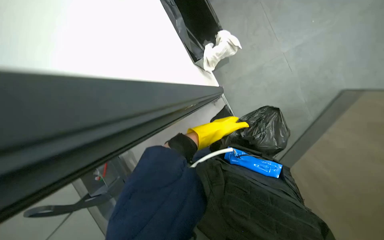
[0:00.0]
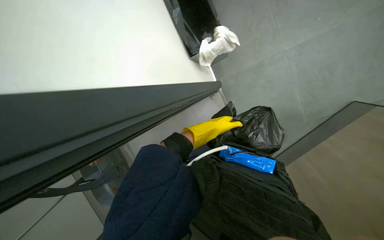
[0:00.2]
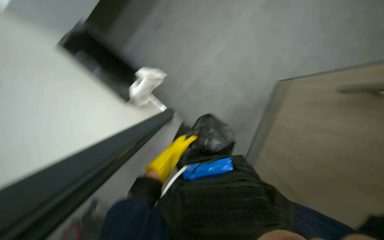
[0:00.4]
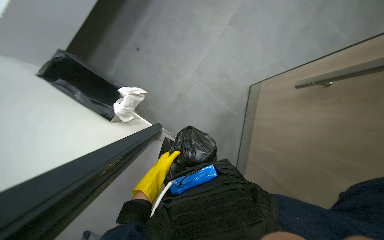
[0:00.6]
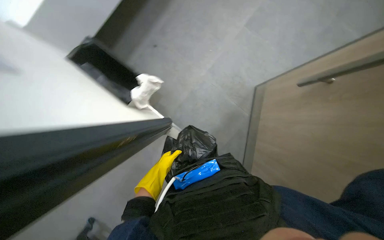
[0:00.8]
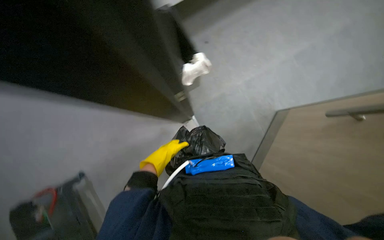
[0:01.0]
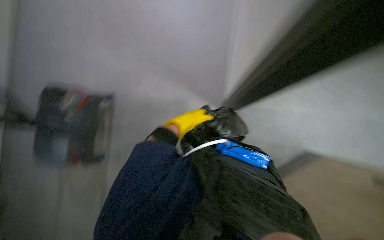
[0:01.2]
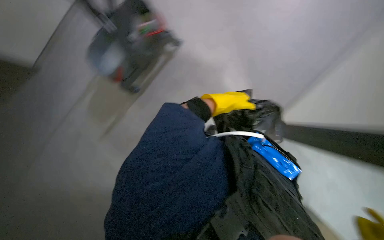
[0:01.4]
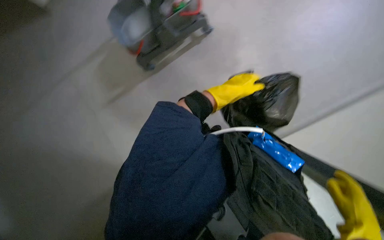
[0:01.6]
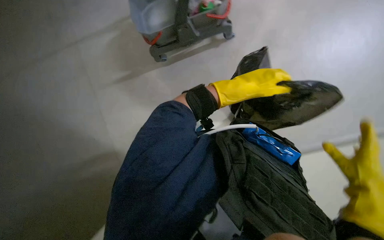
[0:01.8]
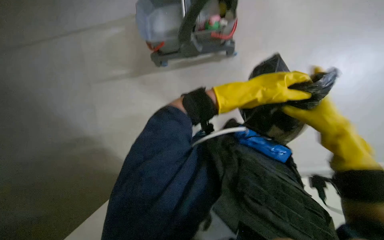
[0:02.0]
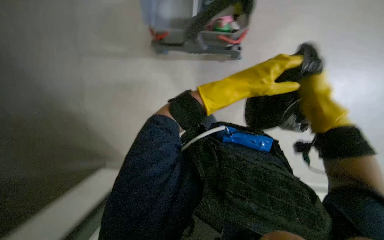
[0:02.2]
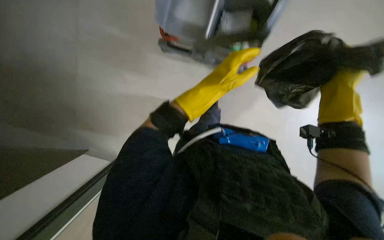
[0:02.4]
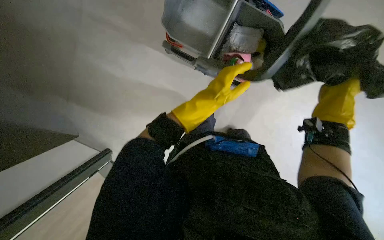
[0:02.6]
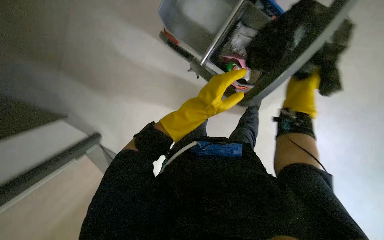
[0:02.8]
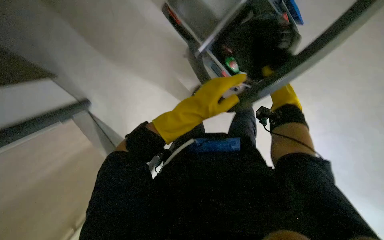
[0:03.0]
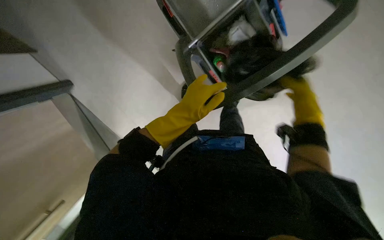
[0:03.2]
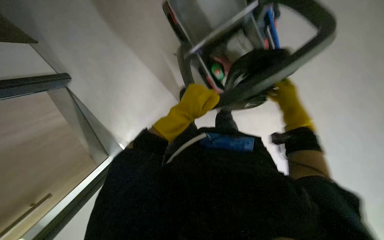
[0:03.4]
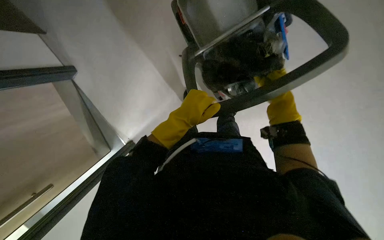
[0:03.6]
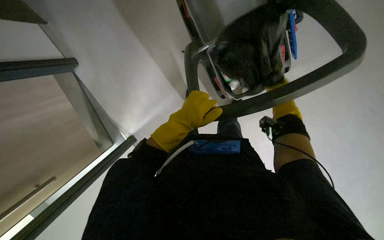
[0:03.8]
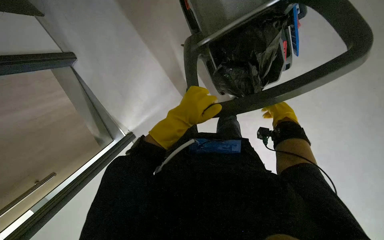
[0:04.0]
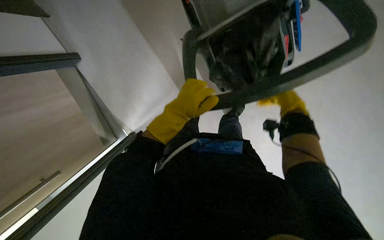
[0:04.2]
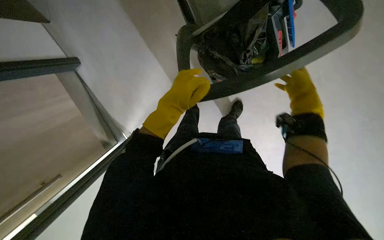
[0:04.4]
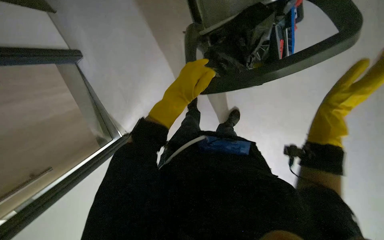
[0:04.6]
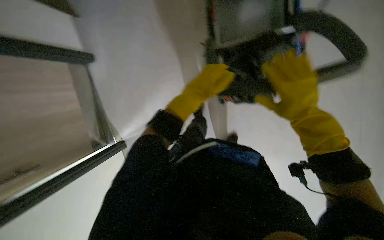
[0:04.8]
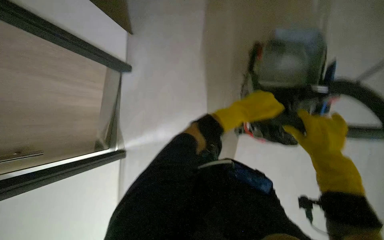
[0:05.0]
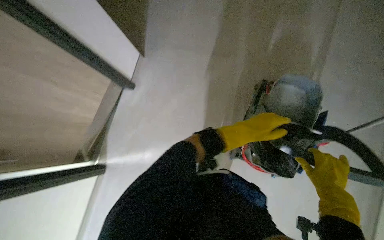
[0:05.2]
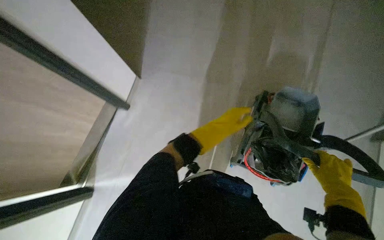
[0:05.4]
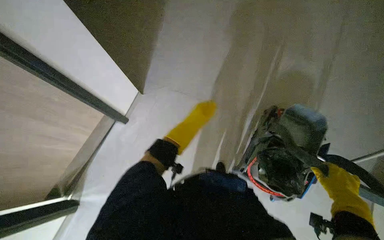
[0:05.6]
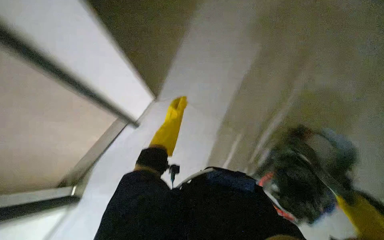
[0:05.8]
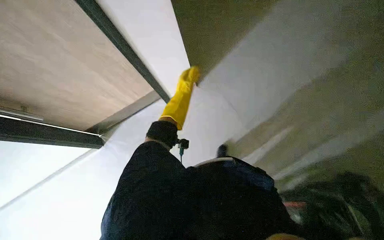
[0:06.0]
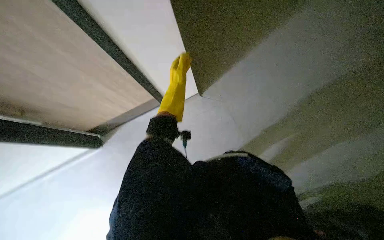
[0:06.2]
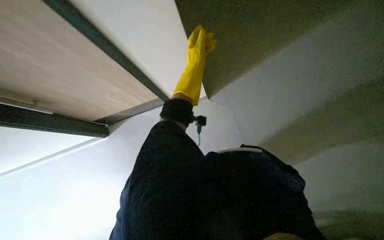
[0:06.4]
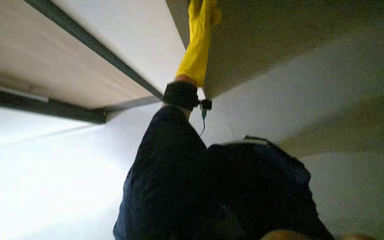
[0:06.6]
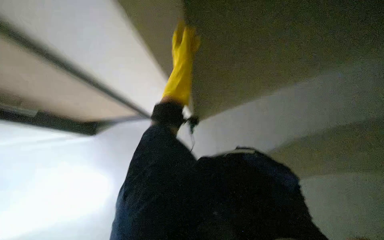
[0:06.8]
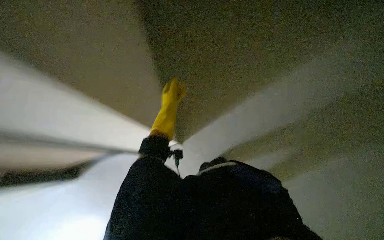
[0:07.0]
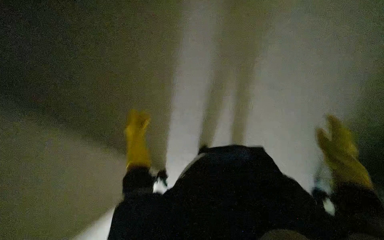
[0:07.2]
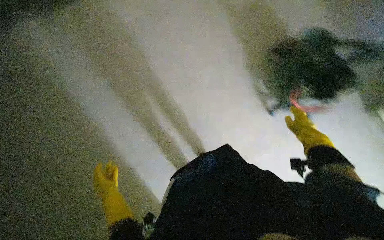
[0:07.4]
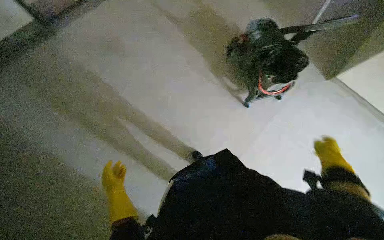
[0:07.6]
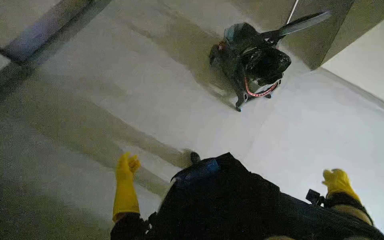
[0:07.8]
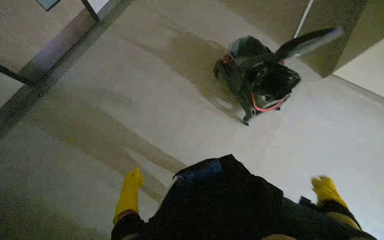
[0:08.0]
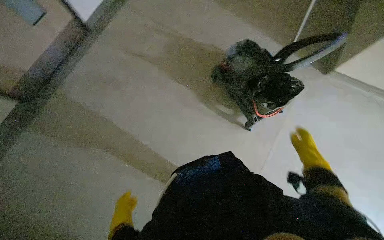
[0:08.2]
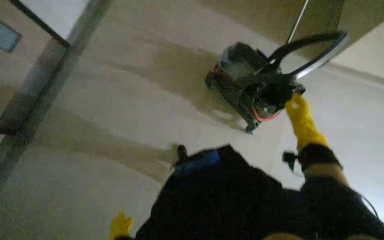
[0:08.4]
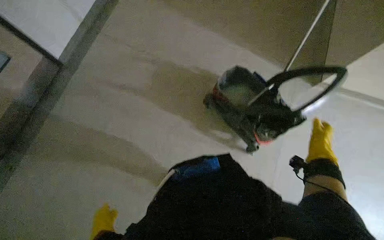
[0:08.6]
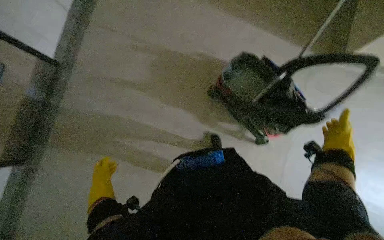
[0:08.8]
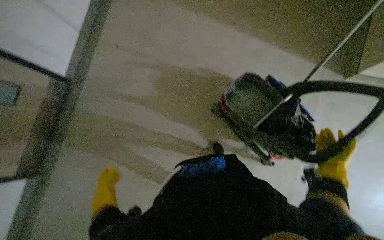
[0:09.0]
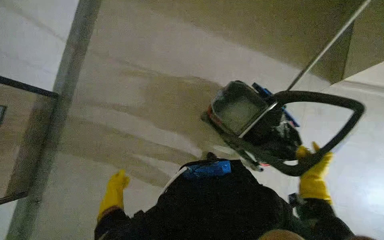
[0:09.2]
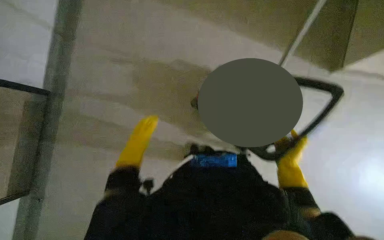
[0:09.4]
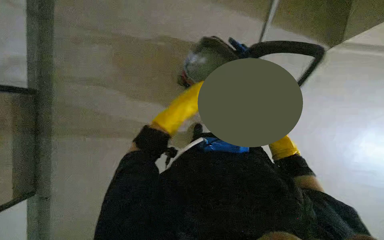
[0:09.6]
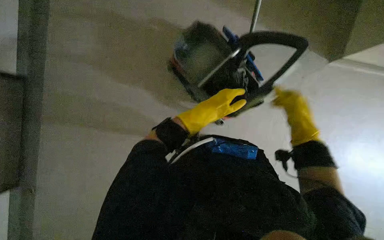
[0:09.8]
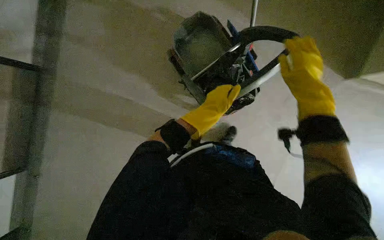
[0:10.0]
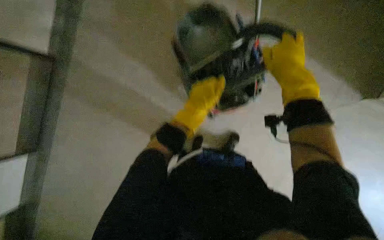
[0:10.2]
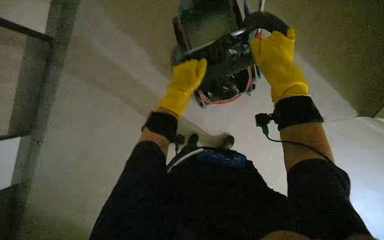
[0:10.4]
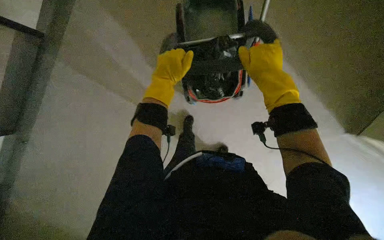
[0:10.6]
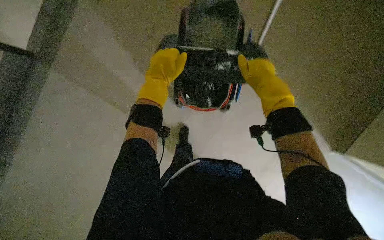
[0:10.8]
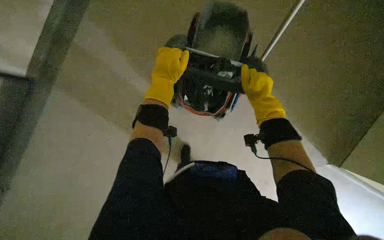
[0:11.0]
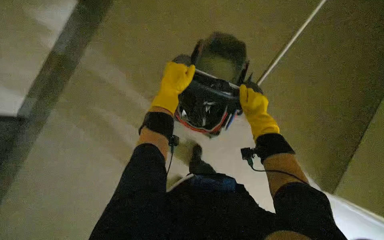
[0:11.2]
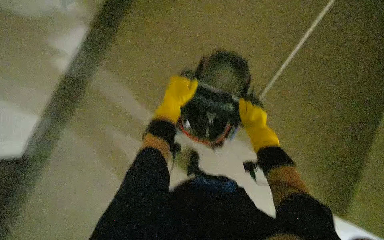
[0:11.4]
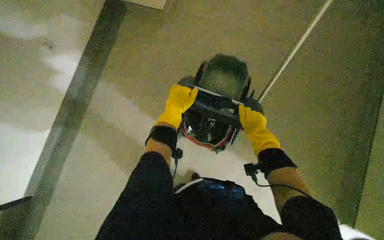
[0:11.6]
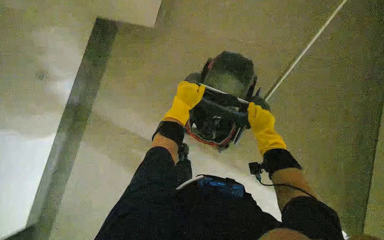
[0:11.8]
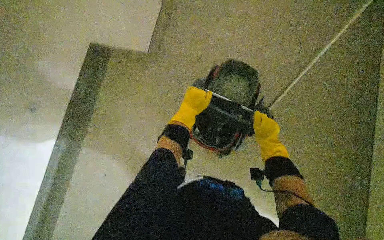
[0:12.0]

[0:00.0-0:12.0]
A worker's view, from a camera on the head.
Job: organizing items.
The whole recording: Transporting cleaning cart. The worker pushes a cleaning cart through the hallway.
0.0 to 1.6 s: The camera pitches downward, by about 15 degrees. The scene rotates clockwise by about 30 degrees.
1.6 to 3.0 s: The view tips upward by roughly 15 degrees.
3.0 to 4.4 s: The right hand is displaced to the right by some 10 cm.
4.4 to 6.0 s: The view tilts roughly 25 degrees upward. The scene rotates clockwise by about 30 degrees. The left hand heads farther from the camera, covering about 15 cm, and goes to the right and returns, roughly 15 cm each way.
6.0 to 7.6 s: The left hand moves down the picture, nearer to the camera and to the left, some 50 cm.
7.6 to 9.0 s: The wearer moves approximately 50 cm.
9.0 to 10.4 s: The right hand travels up the picture by about 20 cm. The left hand shifts roughly 70 cm to the right and up the picture.
10.4 to 12.0 s: The wearer looks some 20 degrees further upward. The right hand moves farther from the camera, roughly 10 cm.

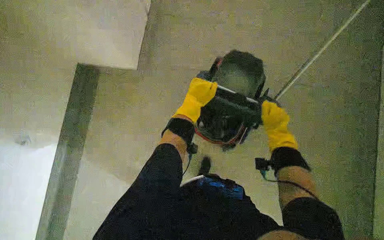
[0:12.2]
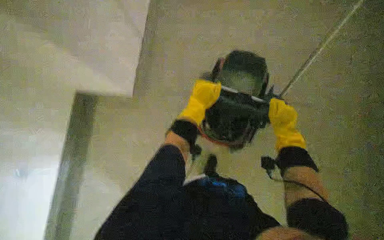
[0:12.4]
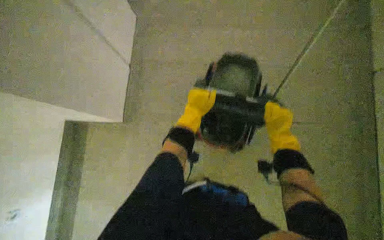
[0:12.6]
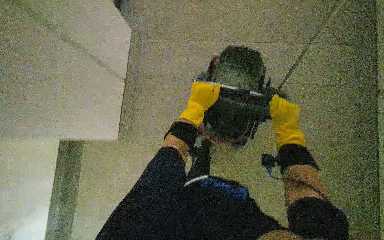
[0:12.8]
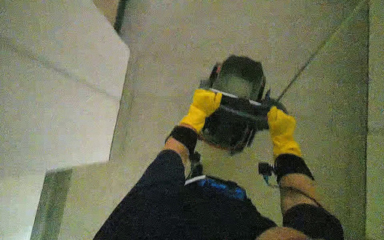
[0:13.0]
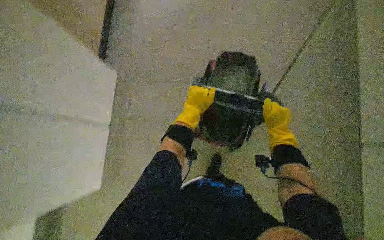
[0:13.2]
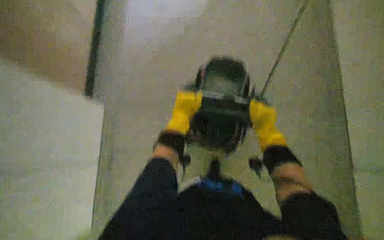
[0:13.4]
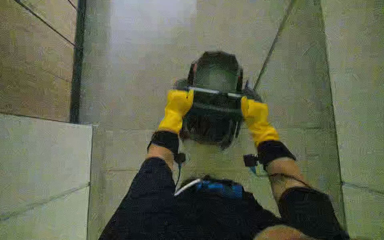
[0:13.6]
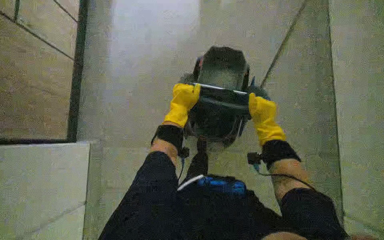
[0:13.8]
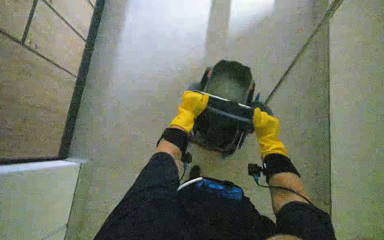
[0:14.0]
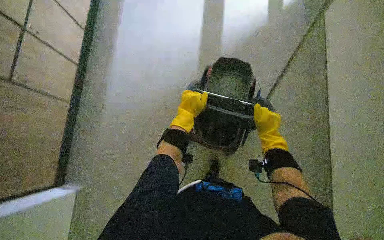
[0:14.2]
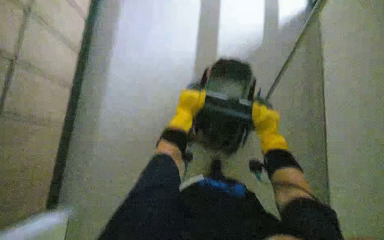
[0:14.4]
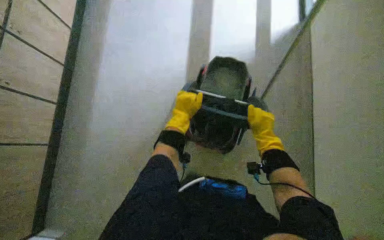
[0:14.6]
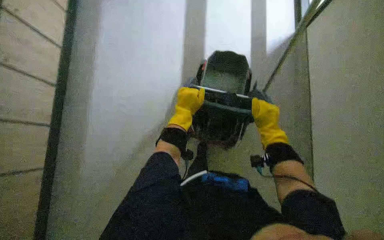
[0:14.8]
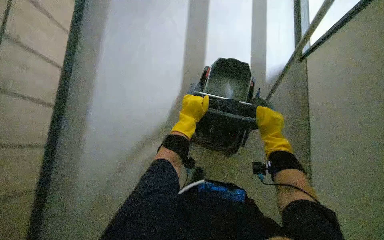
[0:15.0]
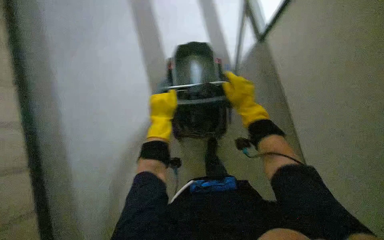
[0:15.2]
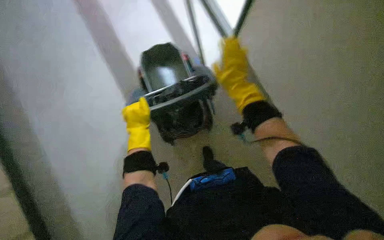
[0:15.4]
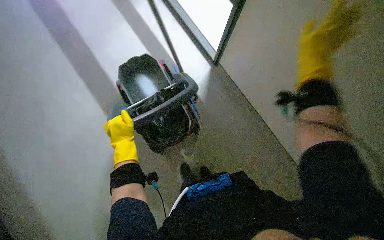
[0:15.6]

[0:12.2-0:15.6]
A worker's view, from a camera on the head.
Job: organizing items.
The whole recording: Transporting cleaning cart. The worker pushes a cleaning cart through the hallway.
12.2 to 13.8 s: The hands make small movements and keep their place.
13.8 to 15.6 s: The head turns to the right by roughly 30 degrees.

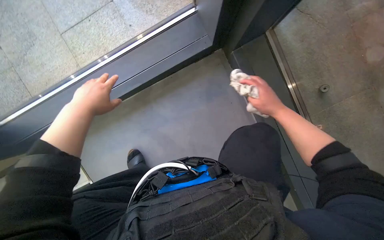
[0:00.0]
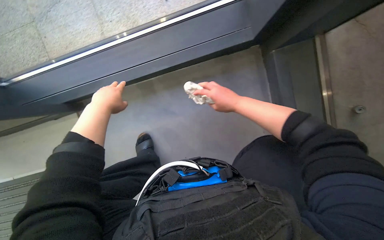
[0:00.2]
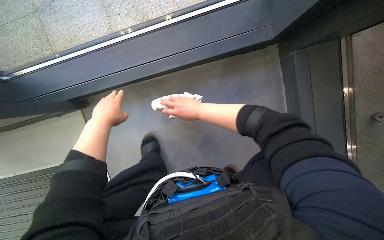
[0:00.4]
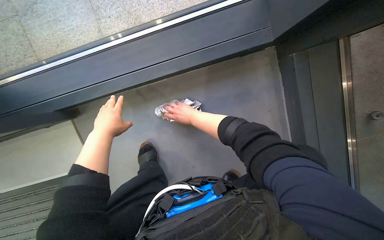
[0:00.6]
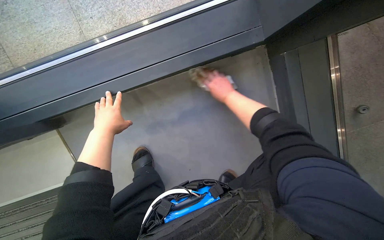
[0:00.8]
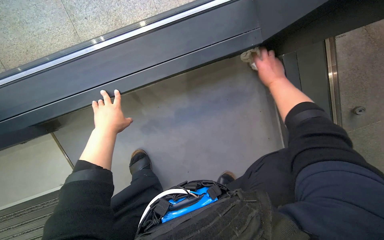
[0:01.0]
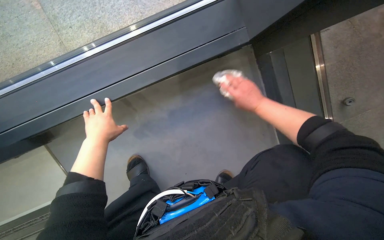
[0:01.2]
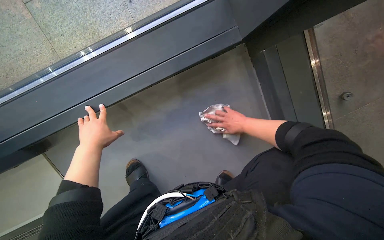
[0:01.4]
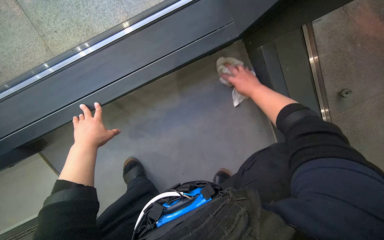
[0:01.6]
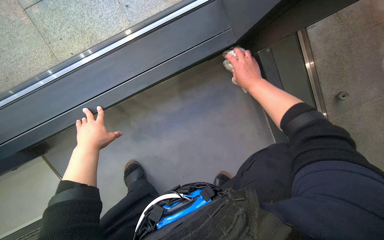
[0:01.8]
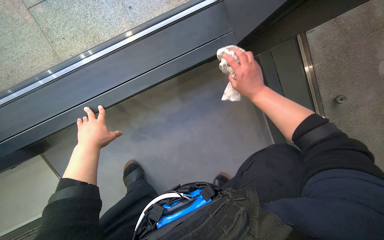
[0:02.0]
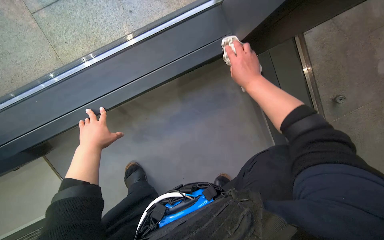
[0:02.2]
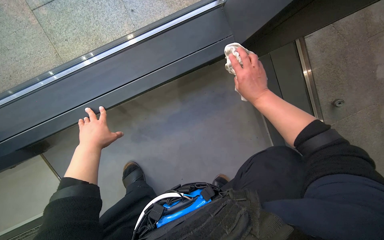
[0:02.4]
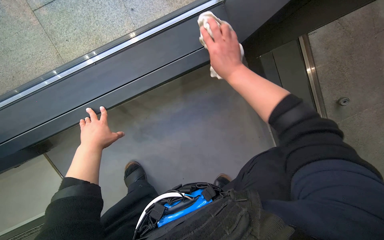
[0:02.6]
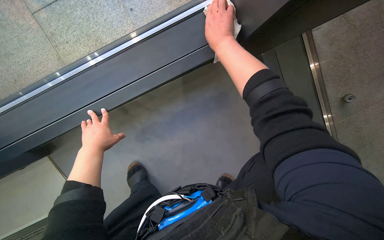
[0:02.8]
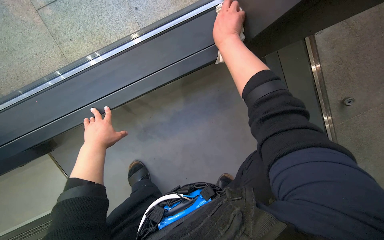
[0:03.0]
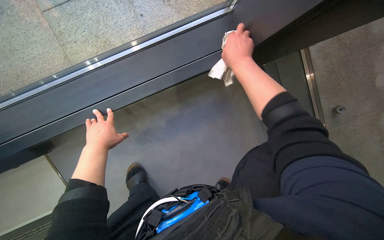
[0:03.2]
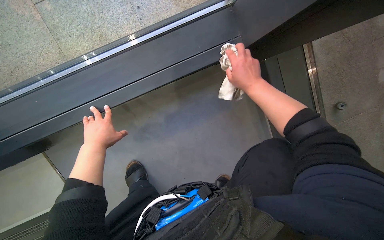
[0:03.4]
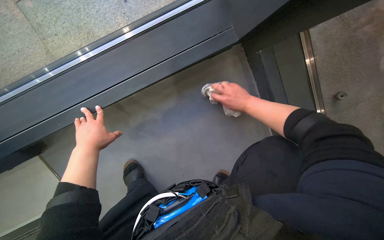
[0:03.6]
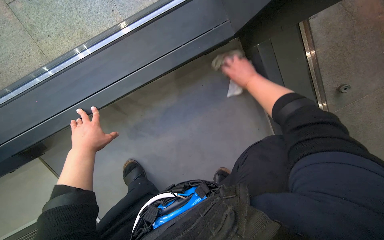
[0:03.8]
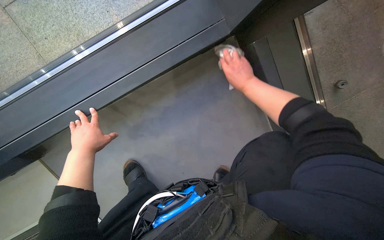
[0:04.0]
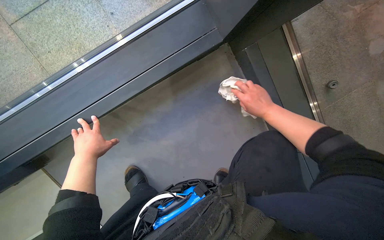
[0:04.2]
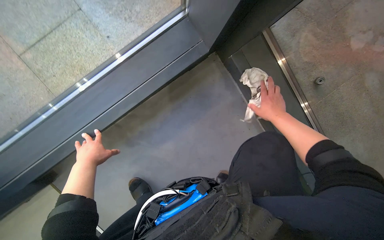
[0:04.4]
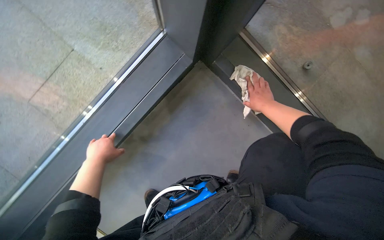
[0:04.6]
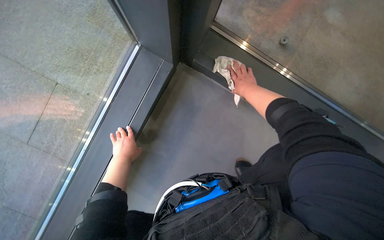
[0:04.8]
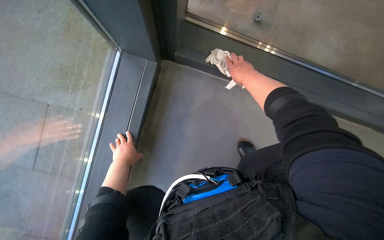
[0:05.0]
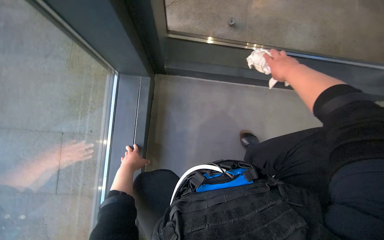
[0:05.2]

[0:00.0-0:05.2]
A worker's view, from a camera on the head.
Job: wiping surfaces.
The whole recording: Wiping floor frame junction. The worker wipes the floor frame junction with a cloth.
0.0 to 1.8 s: The left hand goes approximately 15 cm farther from the camera. The right hand moves up the picture, about 15 cm, and moves roughly 35 cm to the left and comes back.
1.8 to 3.4 s: The right hand travels nearer to the camera by roughly 10 cm, and travels up the picture and back again, roughly 15 cm each way.
3.4 to 5.2 s: The scene turns about 60 degrees counterclockwise in the picture.
